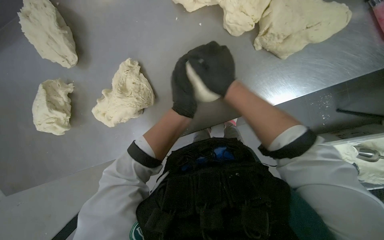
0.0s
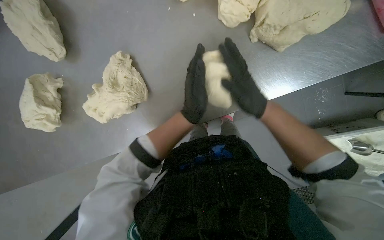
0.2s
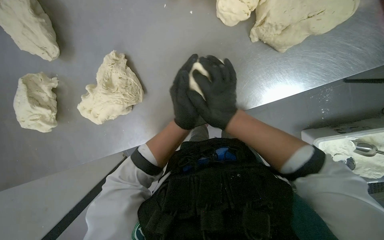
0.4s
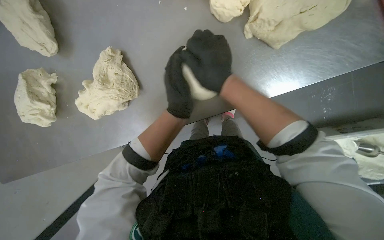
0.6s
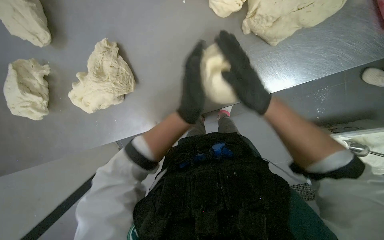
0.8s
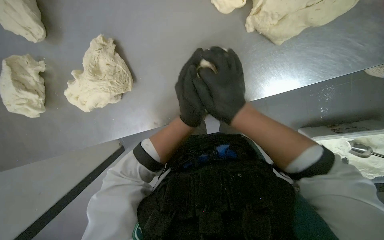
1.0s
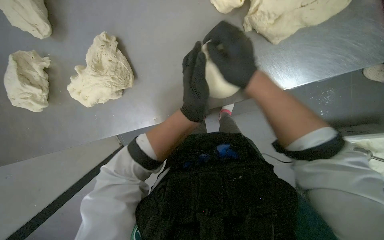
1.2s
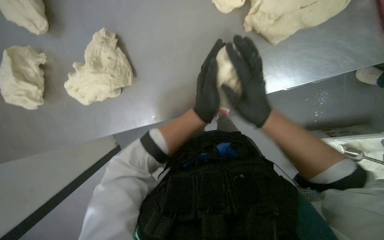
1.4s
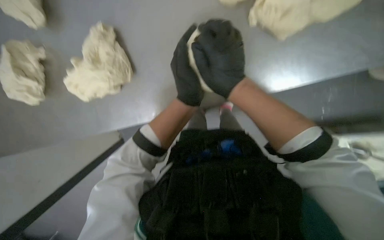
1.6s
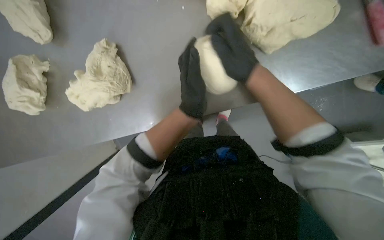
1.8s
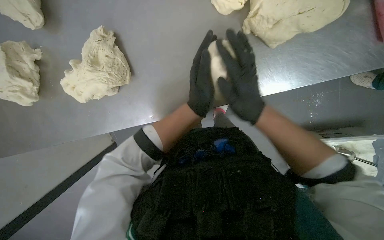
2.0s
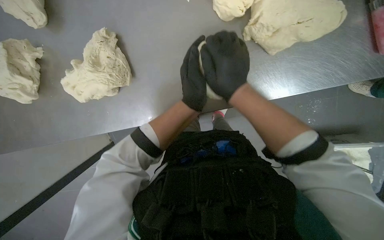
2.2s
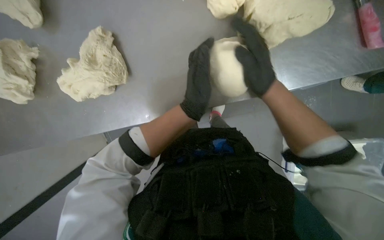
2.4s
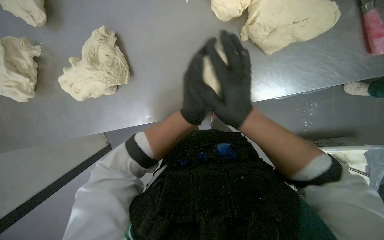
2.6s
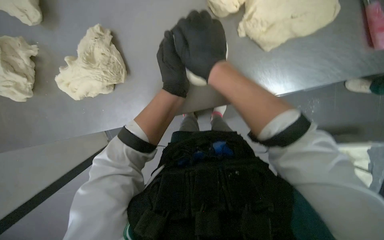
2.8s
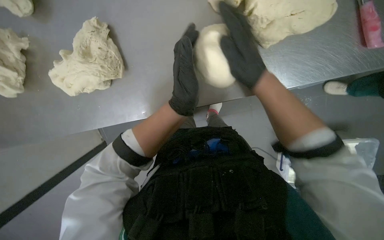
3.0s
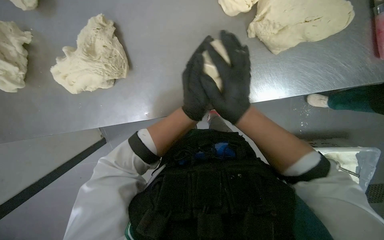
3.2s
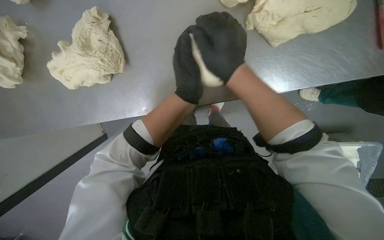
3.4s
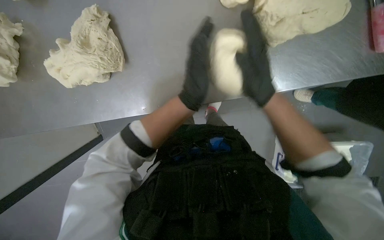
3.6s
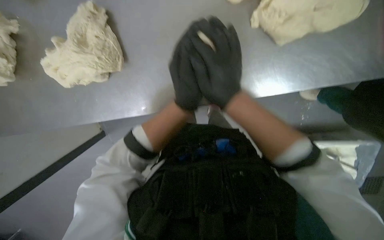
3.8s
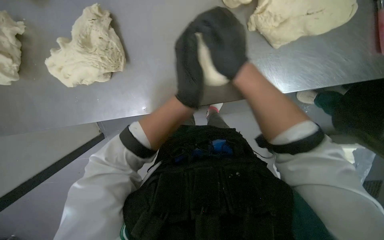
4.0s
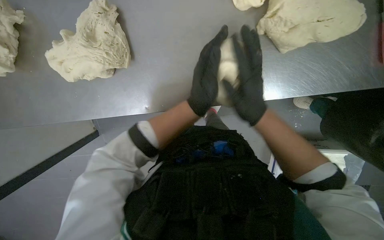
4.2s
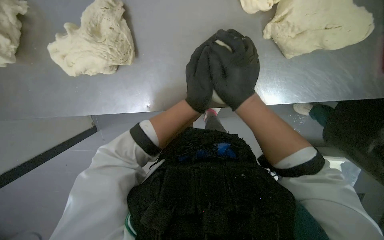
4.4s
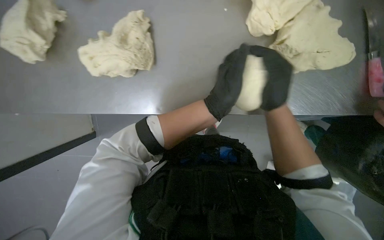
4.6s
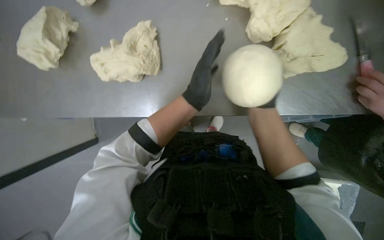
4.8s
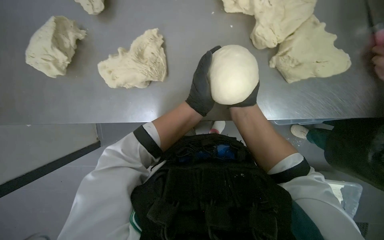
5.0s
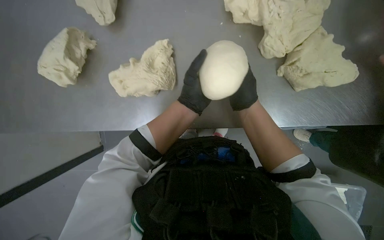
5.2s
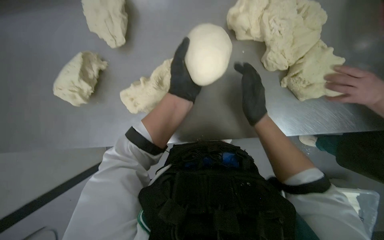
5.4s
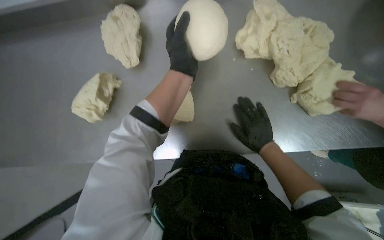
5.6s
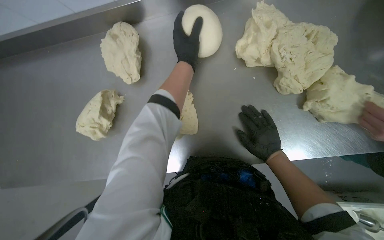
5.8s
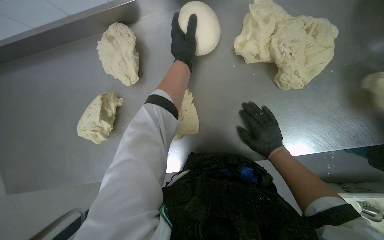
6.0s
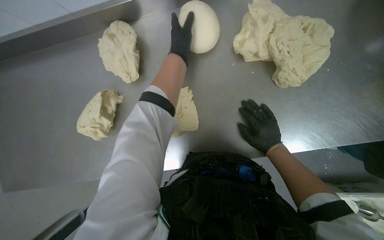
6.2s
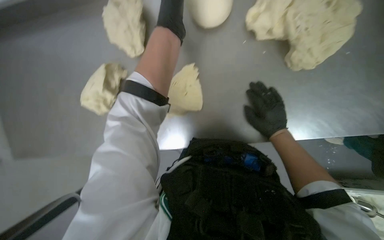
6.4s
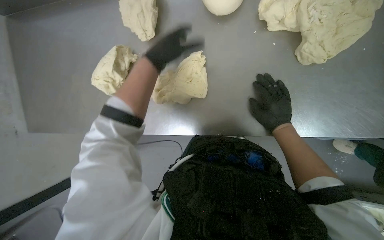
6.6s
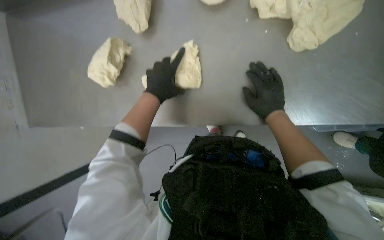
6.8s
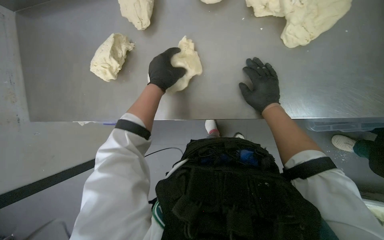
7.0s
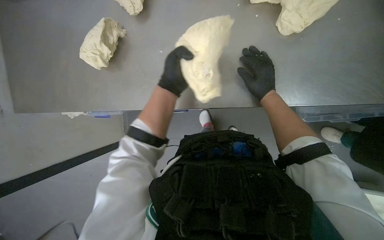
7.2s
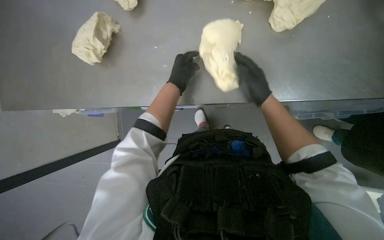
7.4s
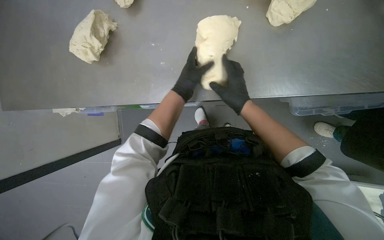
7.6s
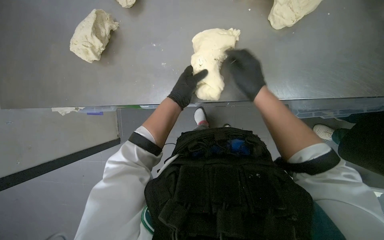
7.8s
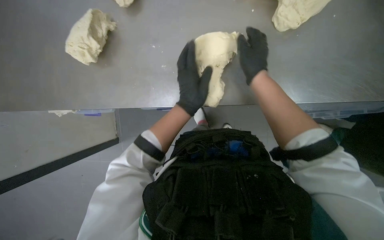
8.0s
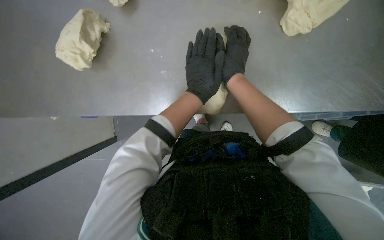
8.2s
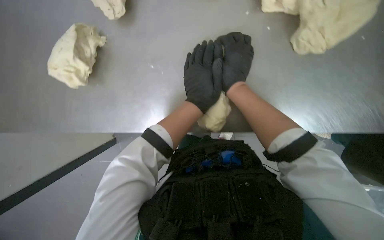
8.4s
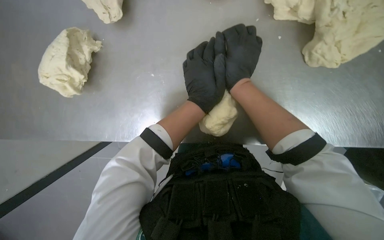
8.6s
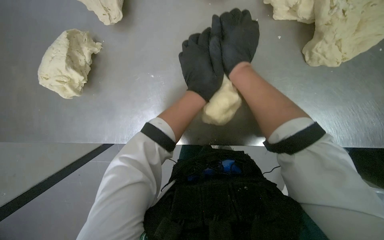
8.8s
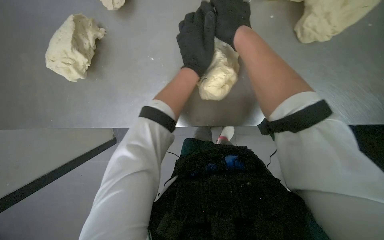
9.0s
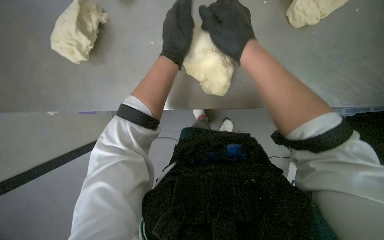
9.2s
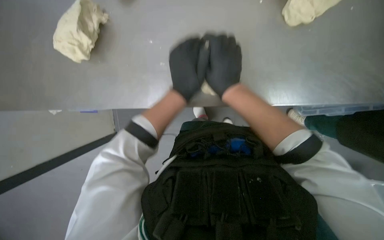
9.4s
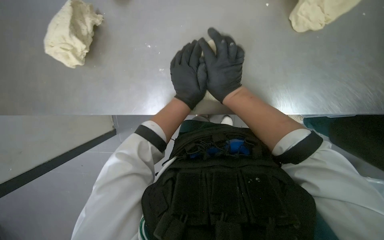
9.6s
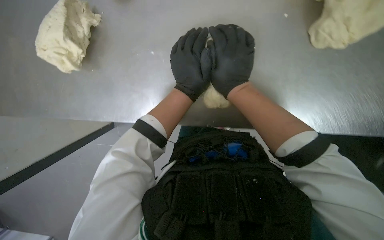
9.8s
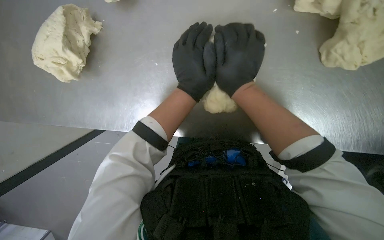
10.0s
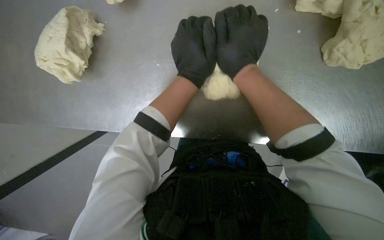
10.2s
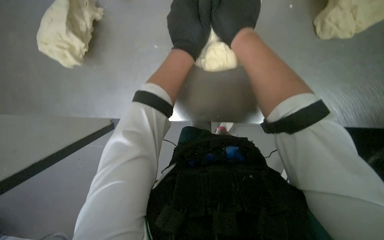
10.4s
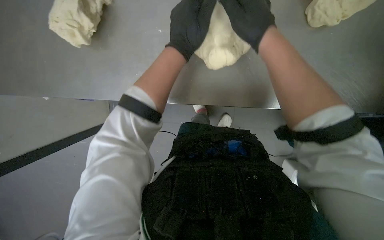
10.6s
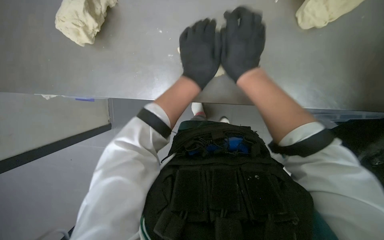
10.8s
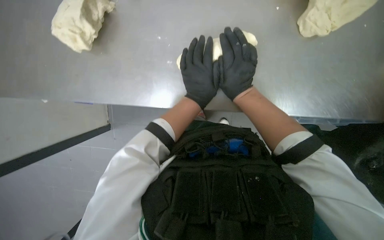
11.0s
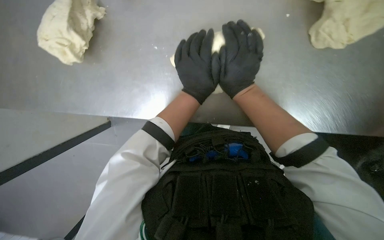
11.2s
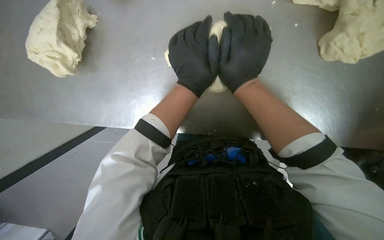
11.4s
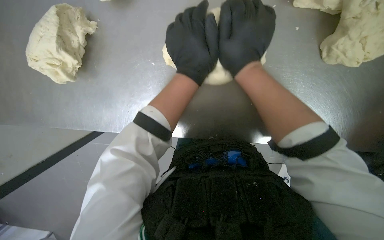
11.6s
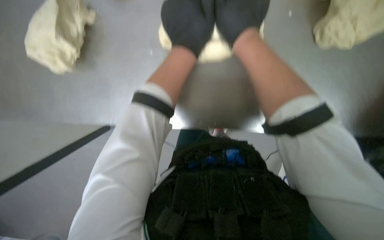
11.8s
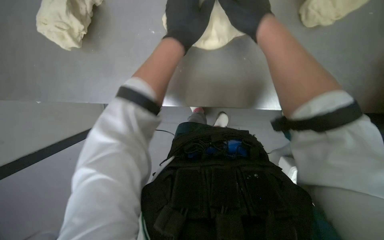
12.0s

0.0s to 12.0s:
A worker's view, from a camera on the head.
Job: preparing food.
The whole recording: Shaping dough on counter. The worker shapes pieces of dough into round balls on the counter.
1.6s to 3.0s: The right hand goes left and right, roughly 10 cm each way, reversing 2 times.
4.4s to 6.0s: The view tips upward by roughly 15 degrees. The left hand goes about 30 cm up the picture.
6.0s to 7.6s: The left hand moves down the picture, about 35 cm.
7.6s to 9.0s: The right hand goes about 30 cm up the picture.
9.0s to 10.4s: The right hand travels down the picture and back again, roughly 15 cm each way.

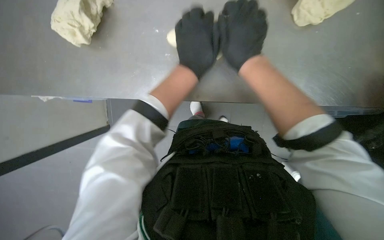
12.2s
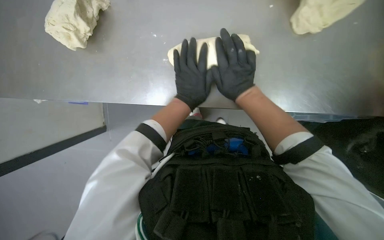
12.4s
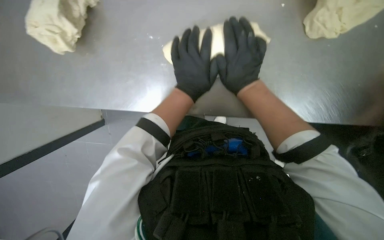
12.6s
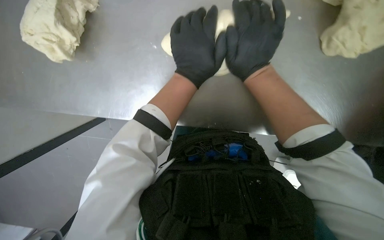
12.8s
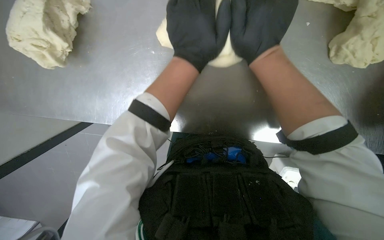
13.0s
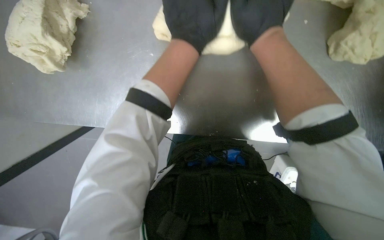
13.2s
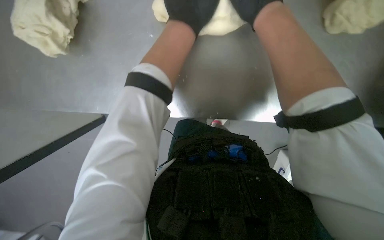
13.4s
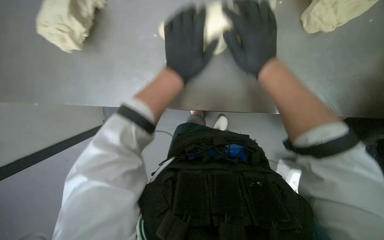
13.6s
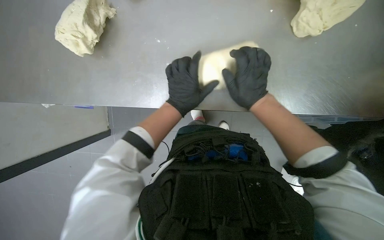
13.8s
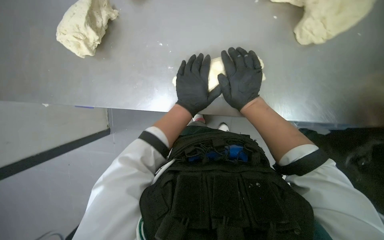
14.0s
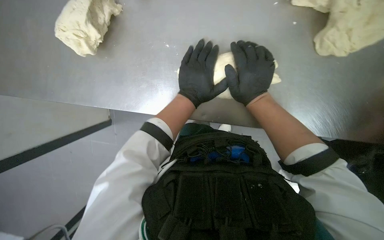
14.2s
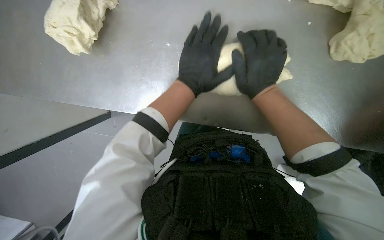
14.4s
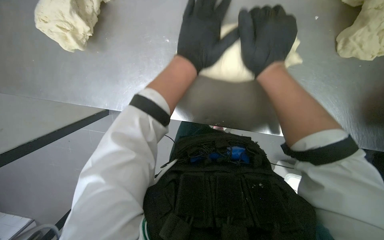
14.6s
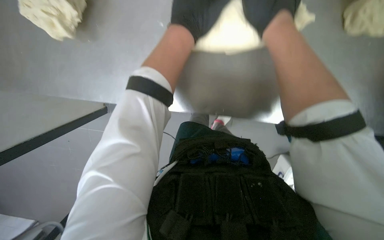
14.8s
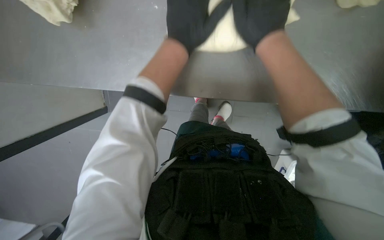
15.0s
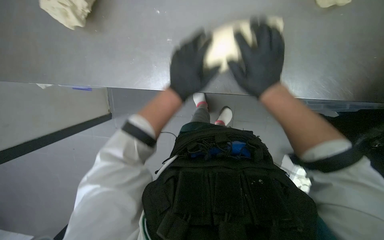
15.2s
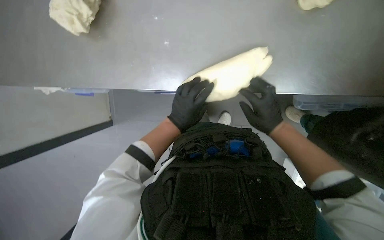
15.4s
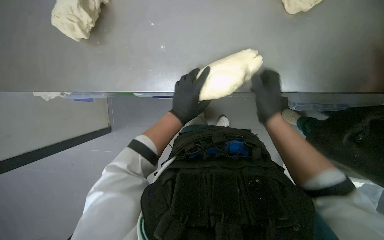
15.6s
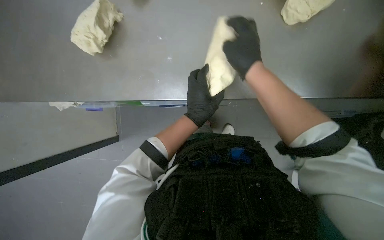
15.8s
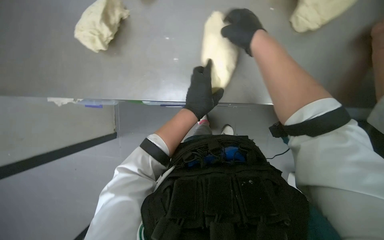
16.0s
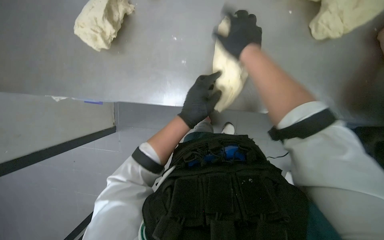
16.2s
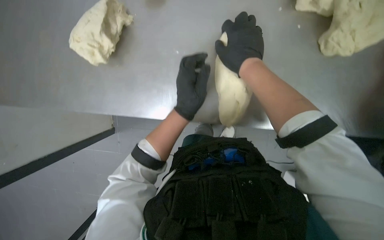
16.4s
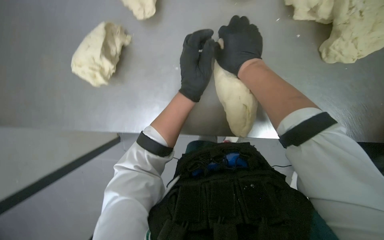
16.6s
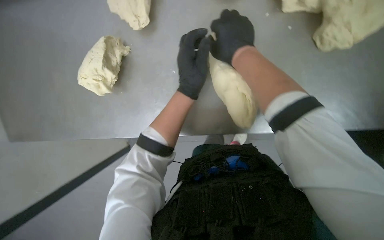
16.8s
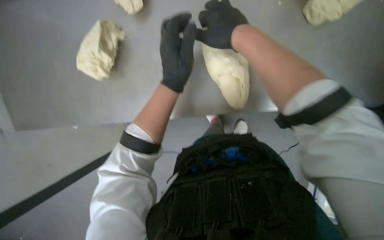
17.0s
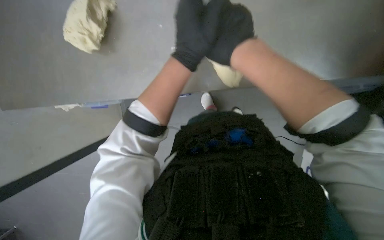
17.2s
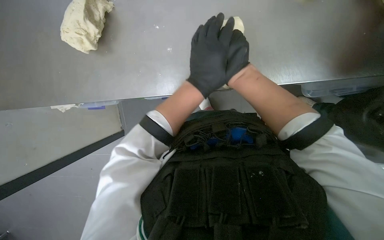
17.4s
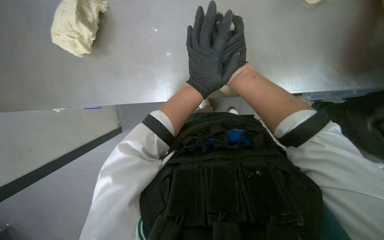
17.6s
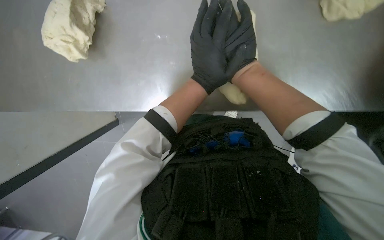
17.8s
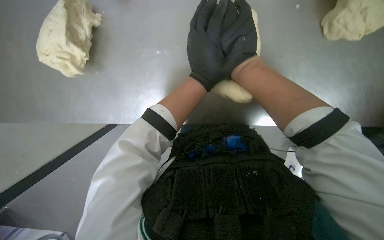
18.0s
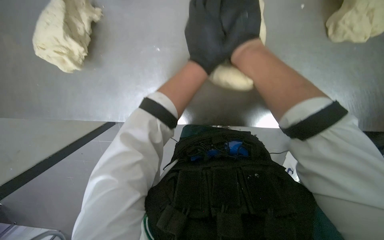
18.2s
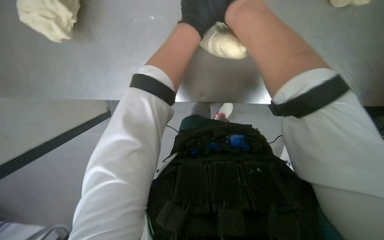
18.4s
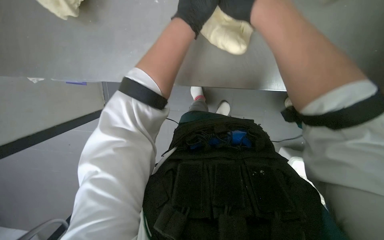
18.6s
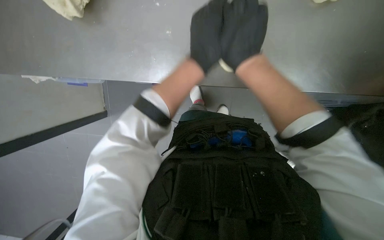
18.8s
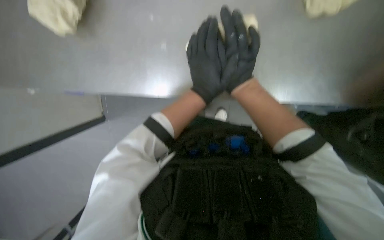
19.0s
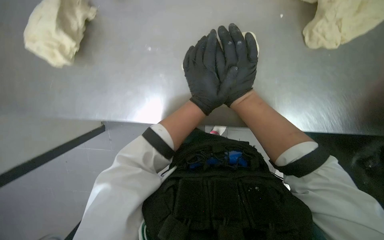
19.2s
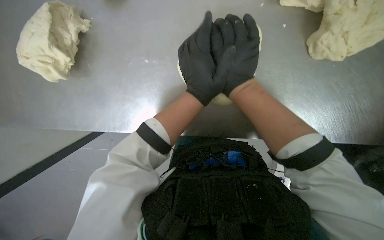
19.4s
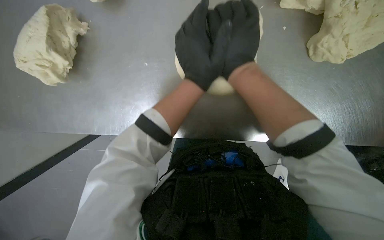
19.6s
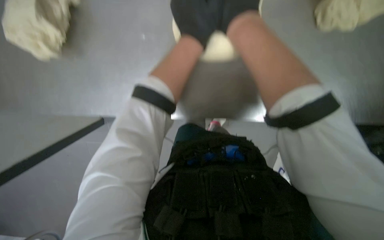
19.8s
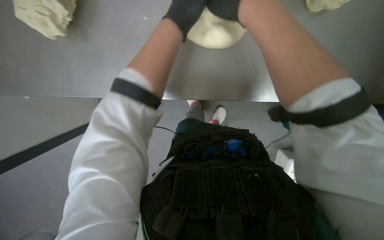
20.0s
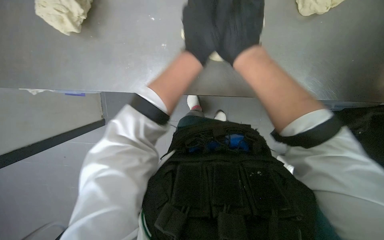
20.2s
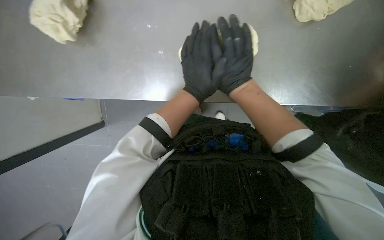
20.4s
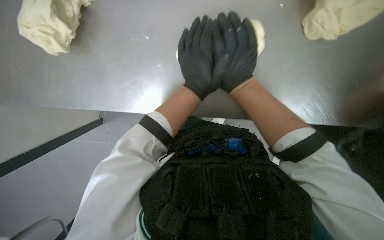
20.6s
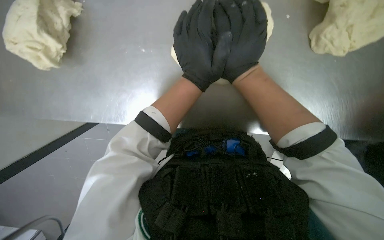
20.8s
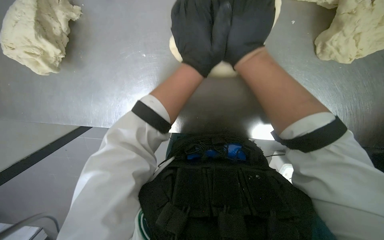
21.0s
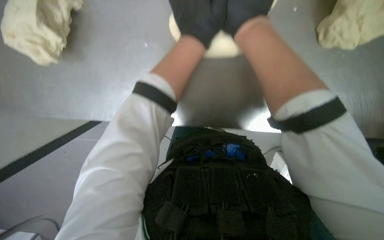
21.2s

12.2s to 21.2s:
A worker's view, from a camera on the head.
Job: preparing food.
The whole recording: Shaping dough on counter. The worker shapes pieces of dough into round balls on the counter.
12.2s to 13.8s: The left hand shifts roughly 10 cm down the picture.
13.8s to 15.2s: The left hand reaches some 15 cm up the picture, then returns. Meanwhile the right hand travels nearer to the camera and back again, some 10 cm each way.
16.6s to 18.2s: The right hand goes nearer and farther, some 15 cm each way, reversing 2 times.
18.2s to 19.8s: The right hand goes up and down the picture, some 20 cm each way, reversing 2 times.
19.8s to 21.2s: The right hand goes down the picture and returns, about 5 cm each way, while the left hand goes up and down the picture, some 20 cm each way, reversing 2 times.
